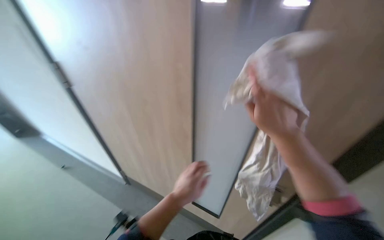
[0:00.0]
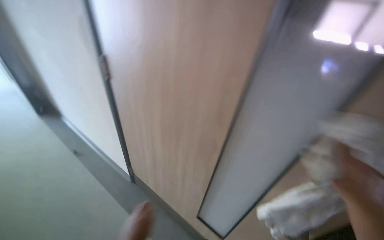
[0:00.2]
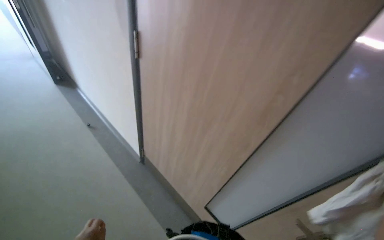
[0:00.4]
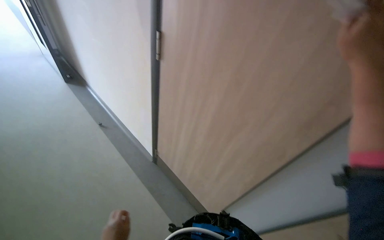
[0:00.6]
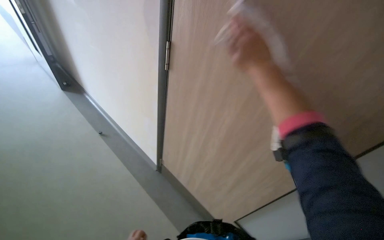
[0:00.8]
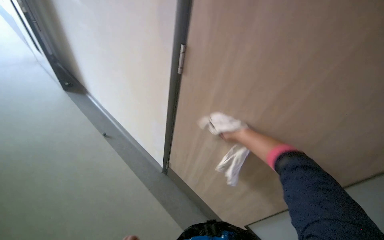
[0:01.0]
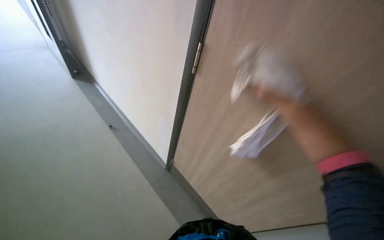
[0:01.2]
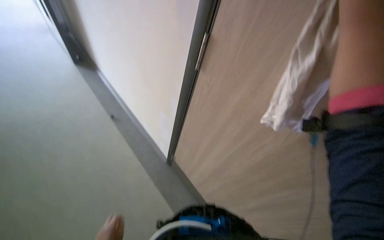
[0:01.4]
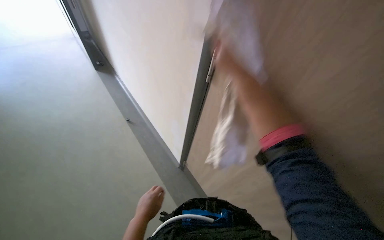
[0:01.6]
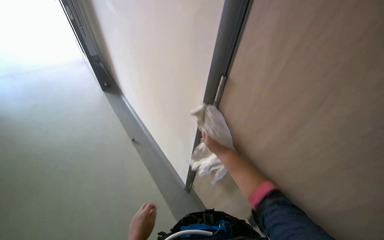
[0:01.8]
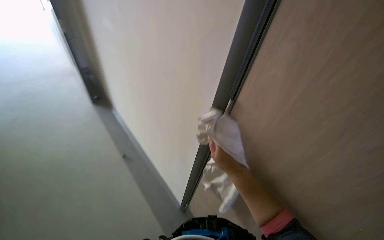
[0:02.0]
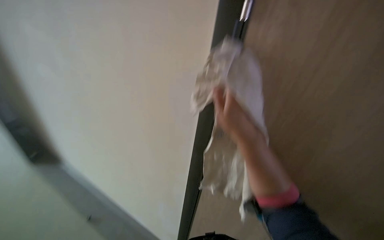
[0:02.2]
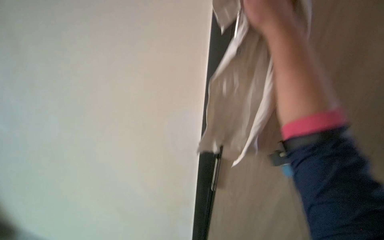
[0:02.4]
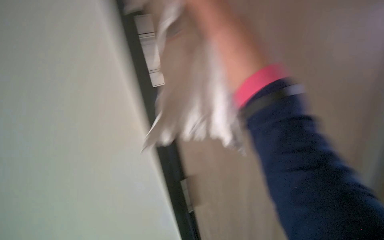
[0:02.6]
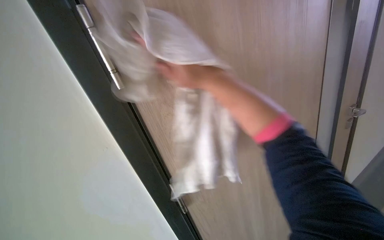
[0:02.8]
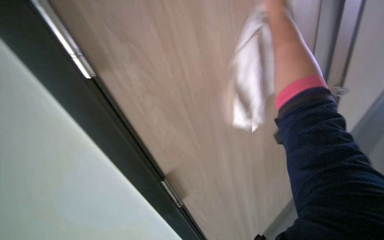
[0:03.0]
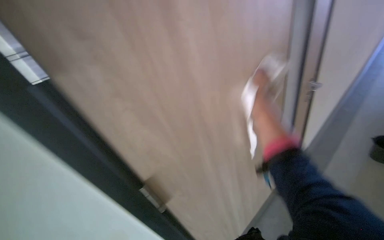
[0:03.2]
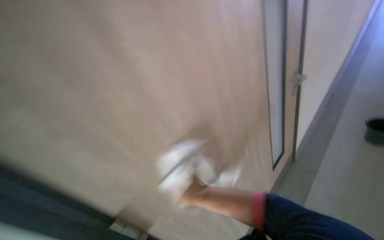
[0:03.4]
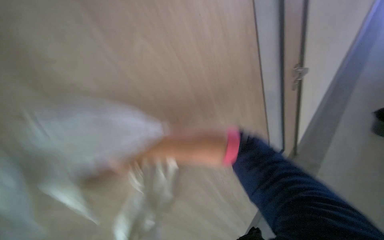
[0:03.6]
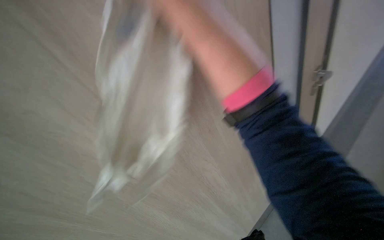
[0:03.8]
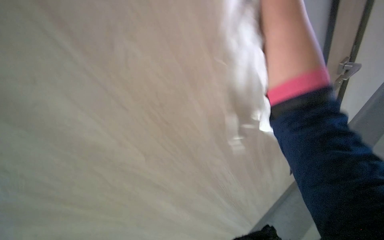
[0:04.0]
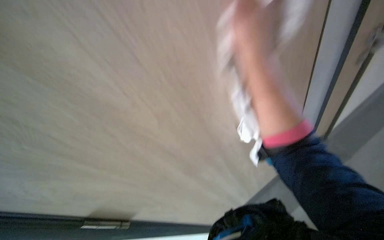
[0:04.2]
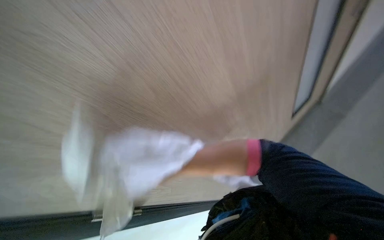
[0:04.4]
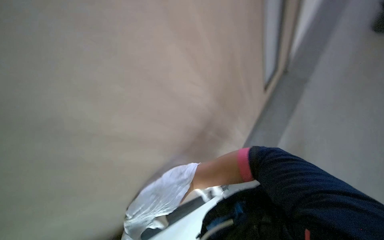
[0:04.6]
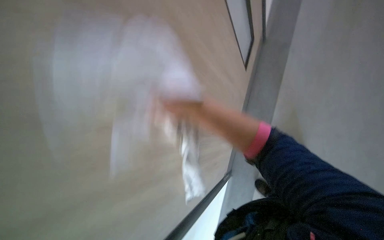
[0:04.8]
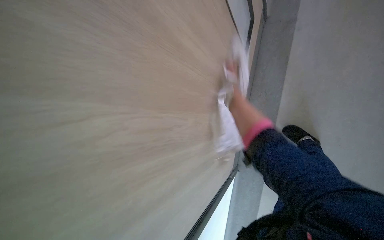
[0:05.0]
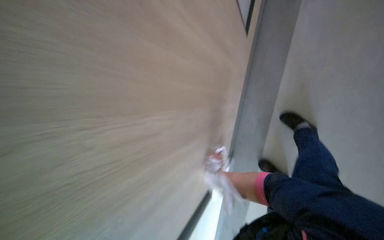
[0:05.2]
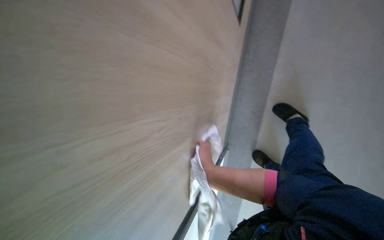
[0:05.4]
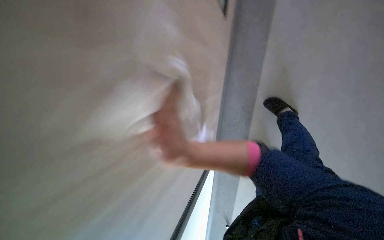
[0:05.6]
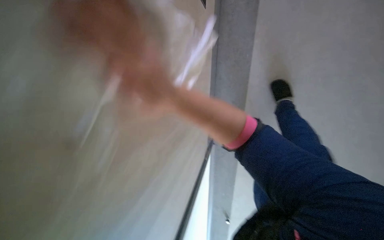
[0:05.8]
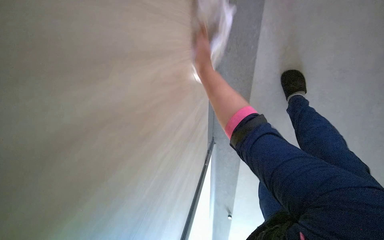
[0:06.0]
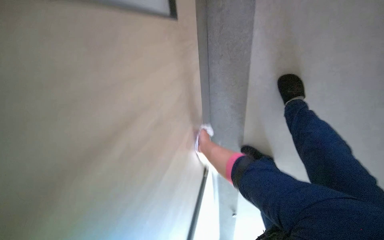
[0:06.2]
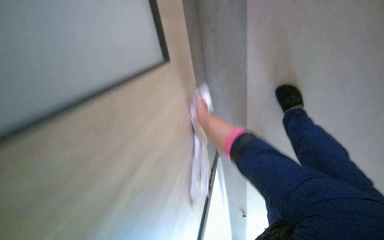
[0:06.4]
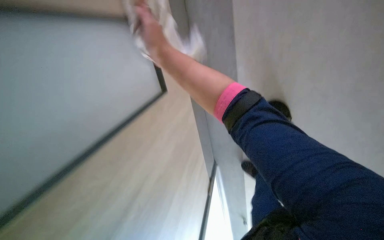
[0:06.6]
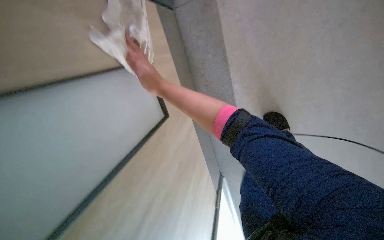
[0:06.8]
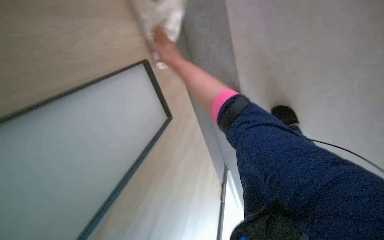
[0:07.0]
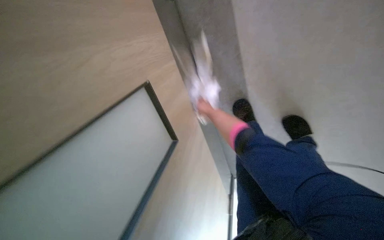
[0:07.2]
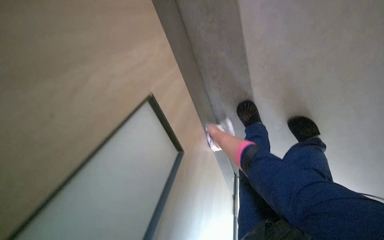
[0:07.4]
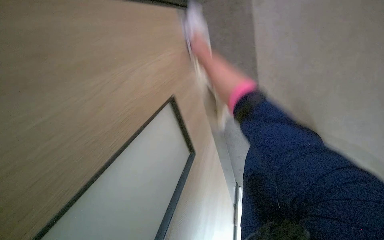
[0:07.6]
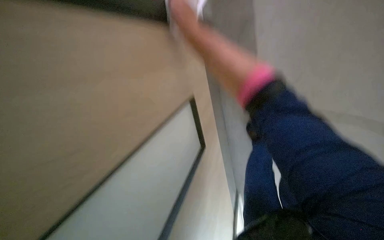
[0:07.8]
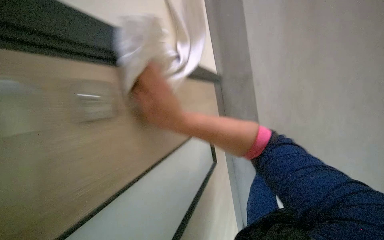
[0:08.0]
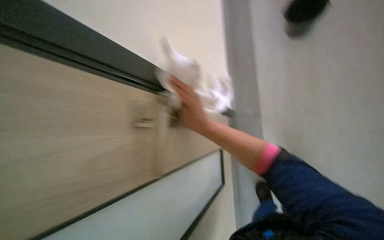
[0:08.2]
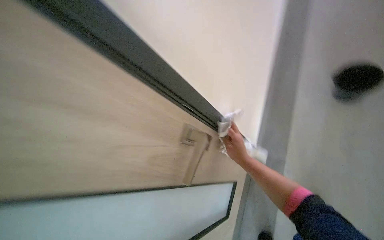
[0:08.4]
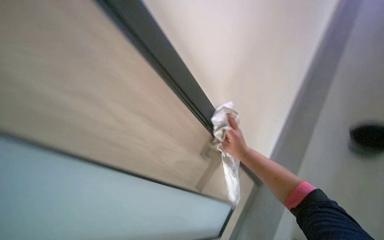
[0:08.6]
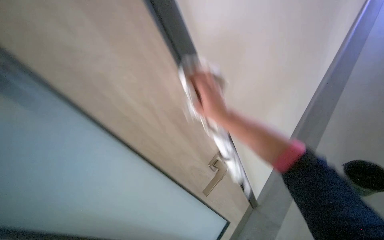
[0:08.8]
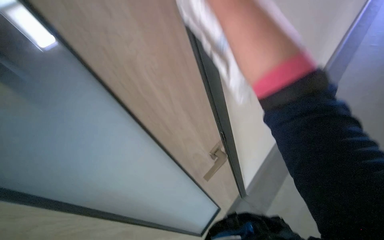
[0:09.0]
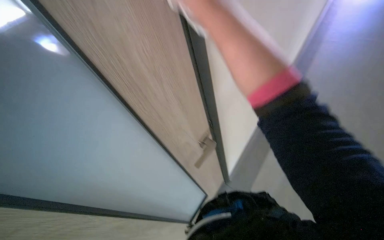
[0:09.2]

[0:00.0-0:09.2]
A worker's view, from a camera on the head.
Job: wiping surfaces.
The whole recording: Wiping office doors. Wipes the surface of an office door with a cloth.
0:00.0 to 0:01.6: The camera is carried roughly 60 cm. The head rotates approximately 30 degrees to the left.

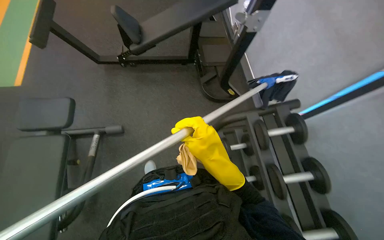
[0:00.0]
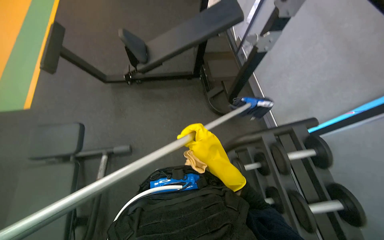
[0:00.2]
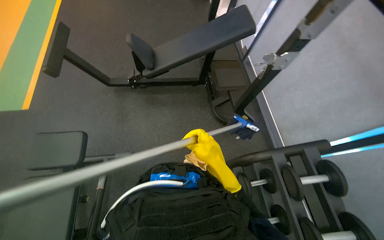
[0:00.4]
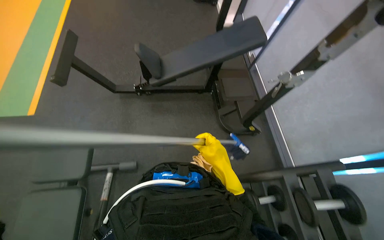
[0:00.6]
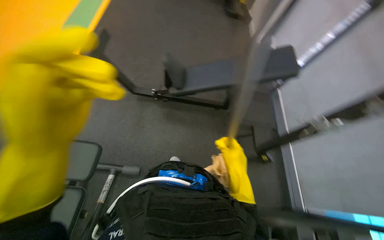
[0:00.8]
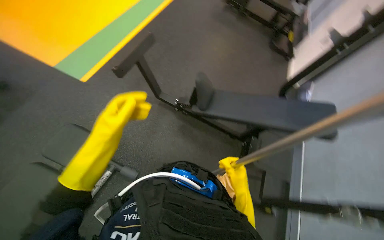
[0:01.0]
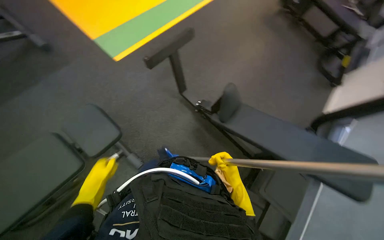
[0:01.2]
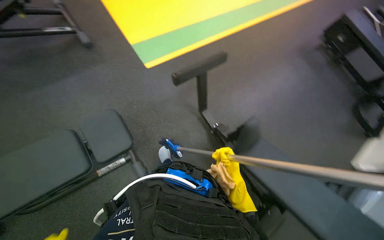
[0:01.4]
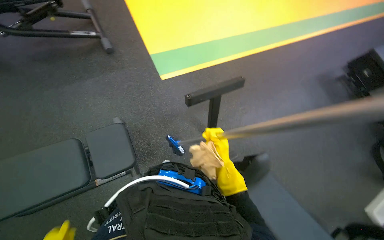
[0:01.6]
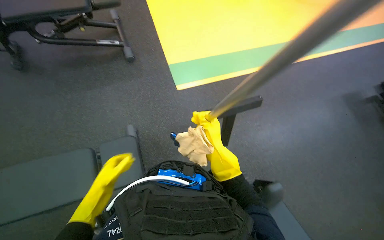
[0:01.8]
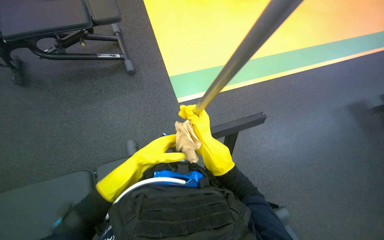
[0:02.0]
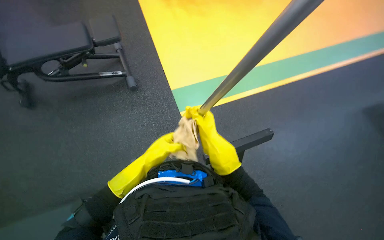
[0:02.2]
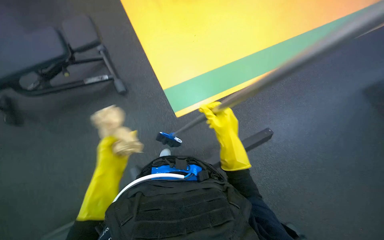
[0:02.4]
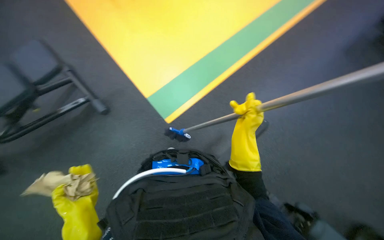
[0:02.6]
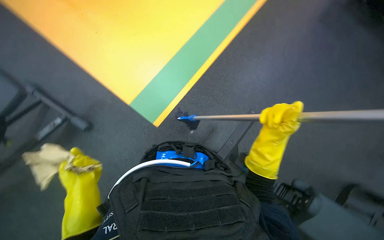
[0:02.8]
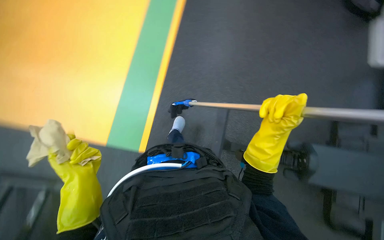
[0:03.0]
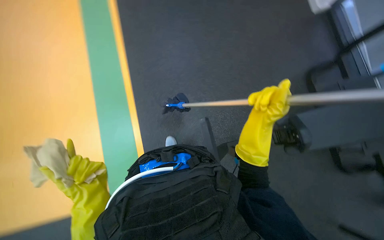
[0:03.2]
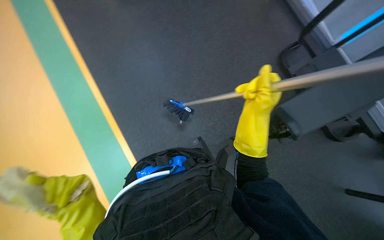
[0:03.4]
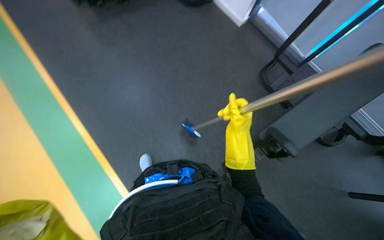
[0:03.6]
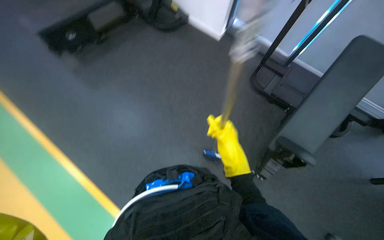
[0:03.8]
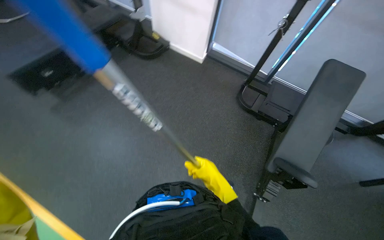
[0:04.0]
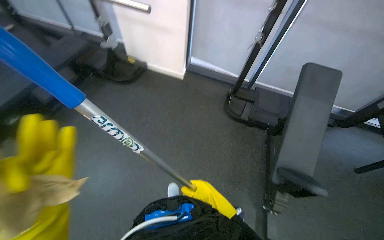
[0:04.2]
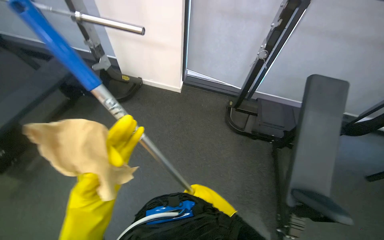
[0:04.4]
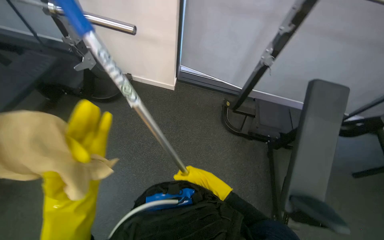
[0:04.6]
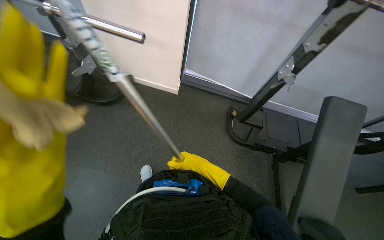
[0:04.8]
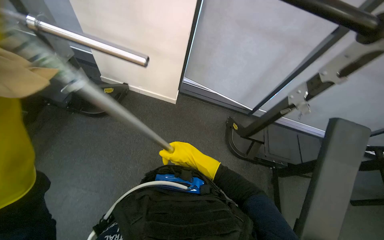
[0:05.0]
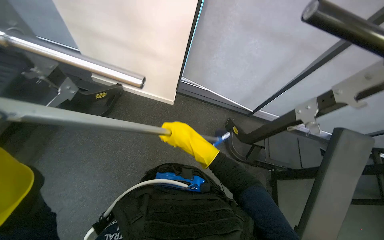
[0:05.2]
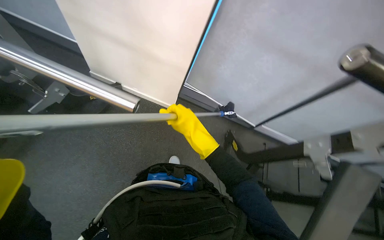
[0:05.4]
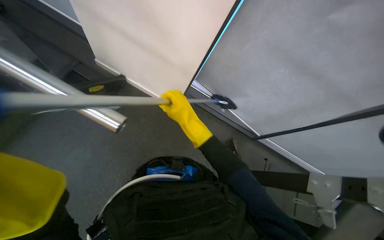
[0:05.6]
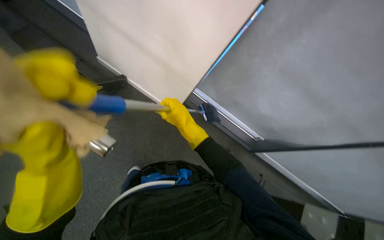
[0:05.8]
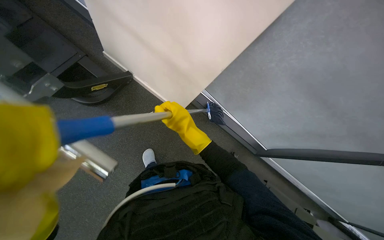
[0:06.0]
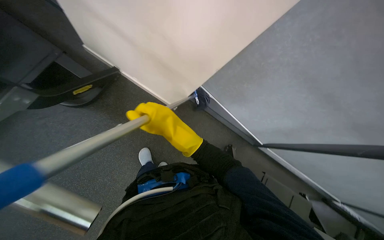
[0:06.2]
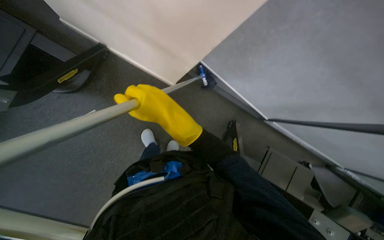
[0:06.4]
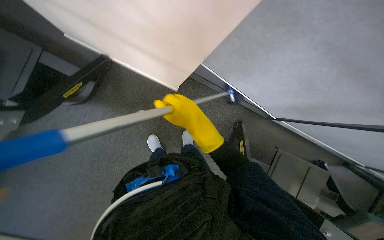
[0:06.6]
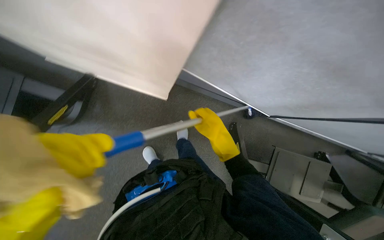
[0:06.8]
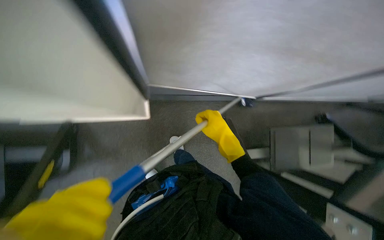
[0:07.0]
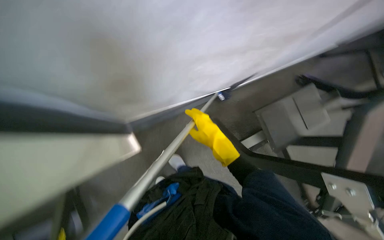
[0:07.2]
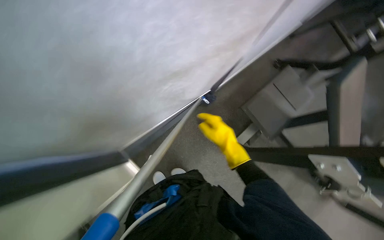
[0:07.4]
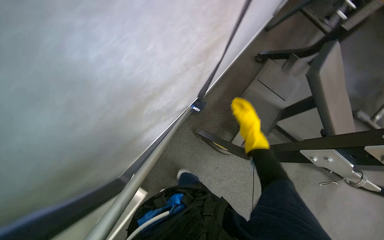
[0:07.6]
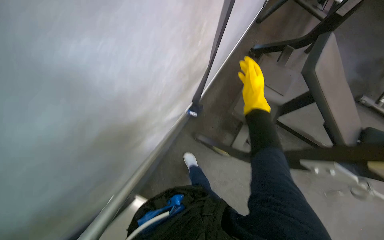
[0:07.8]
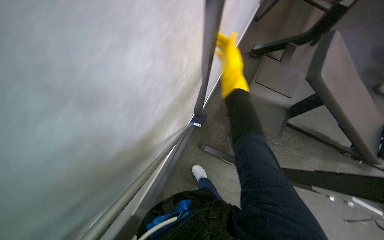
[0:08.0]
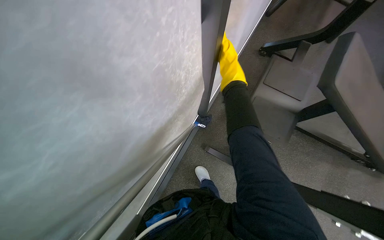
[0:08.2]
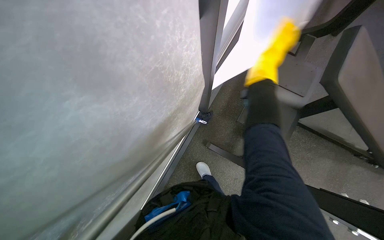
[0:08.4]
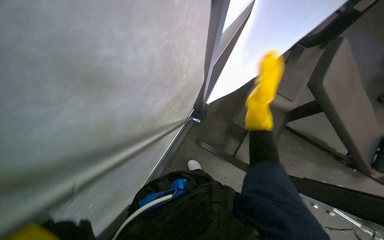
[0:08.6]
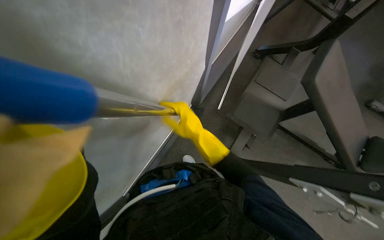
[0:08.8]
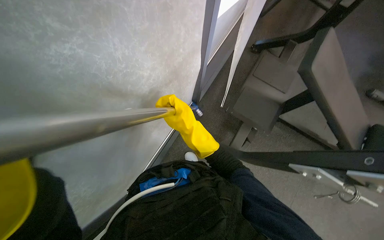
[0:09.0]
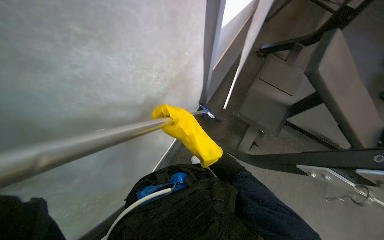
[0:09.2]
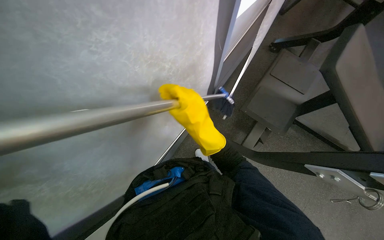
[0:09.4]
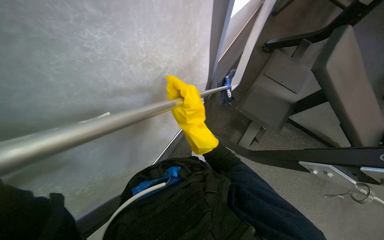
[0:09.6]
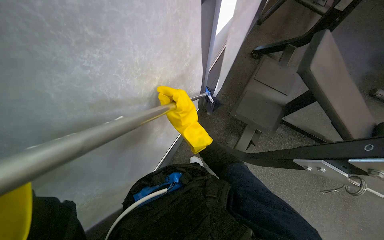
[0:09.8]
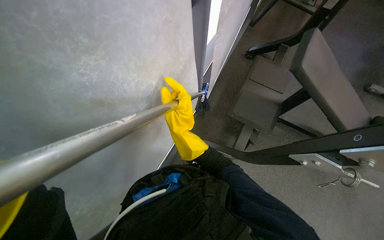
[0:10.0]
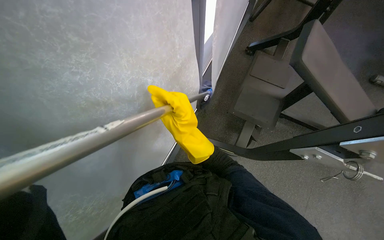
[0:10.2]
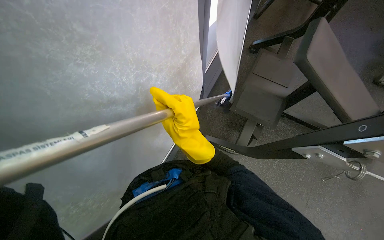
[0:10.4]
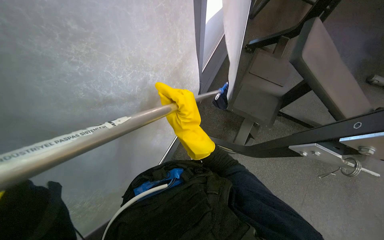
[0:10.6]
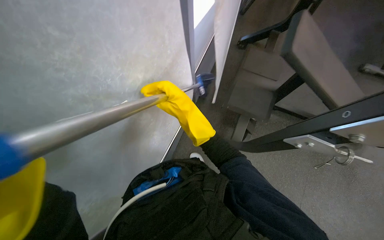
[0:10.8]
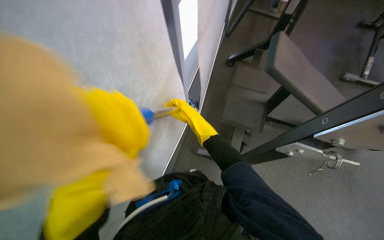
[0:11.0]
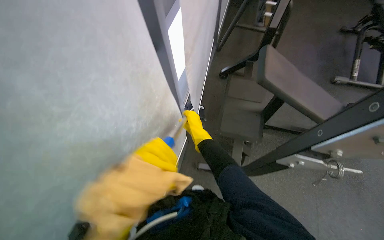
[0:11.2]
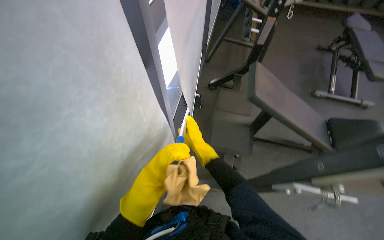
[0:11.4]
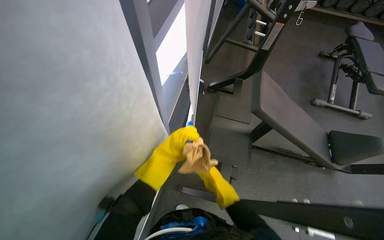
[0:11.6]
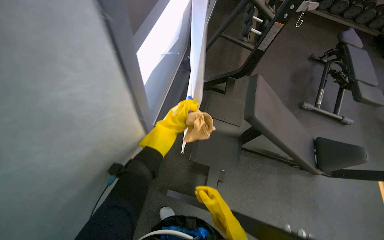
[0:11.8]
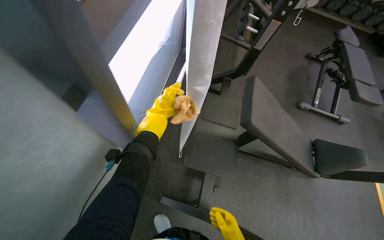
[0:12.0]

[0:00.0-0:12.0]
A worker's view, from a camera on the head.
Job: cleaning windows.
The whole recording: Cleaning gym walls and windows. The worker cleans the walls and windows in the gym using a long-handled tool and a cloth.
0:00.0 to 0:01.6: The camera travels roughly 60 cm. The head rotates approximately 75 degrees to the left. The view tilts roughly 25 degrees upward.
0:01.6 to 0:03.0: The camera travels approximately 40 cm. The scene turns roughly 30 degrees counterclockwise in the picture.
0:03.0 to 0:04.4: The camera is carried approximately 60 cm. The head turns to the right by approximately 50 degrees. The camera pitches upward, by roughly 15 degrees.
0:04.4 to 0:06.0: The wearer moves some 80 cm.
0:06.0 to 0:07.6: Everything in view rotates approximately 65 degrees counterclockwise.
0:10.4 to 0:12.0: The view pans to the right by approximately 15 degrees.
